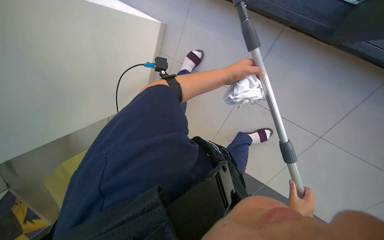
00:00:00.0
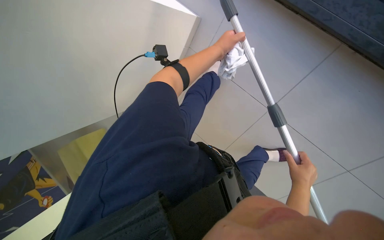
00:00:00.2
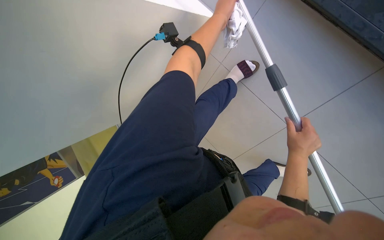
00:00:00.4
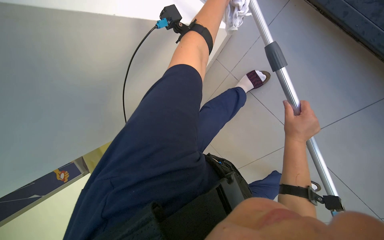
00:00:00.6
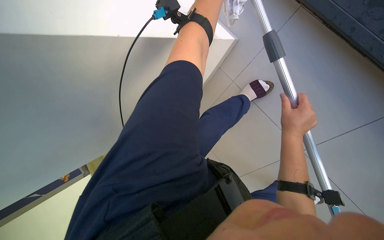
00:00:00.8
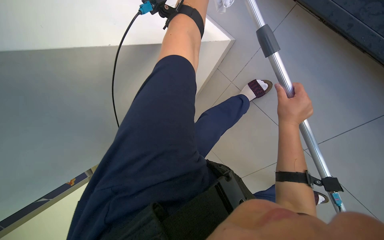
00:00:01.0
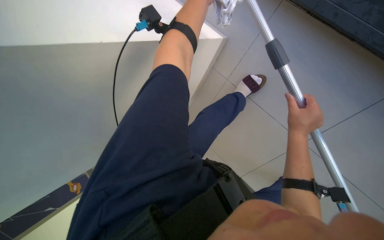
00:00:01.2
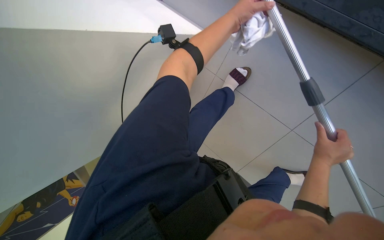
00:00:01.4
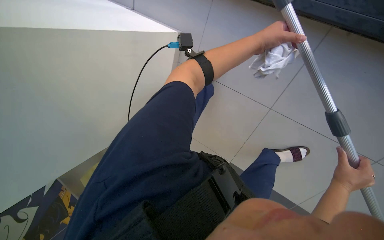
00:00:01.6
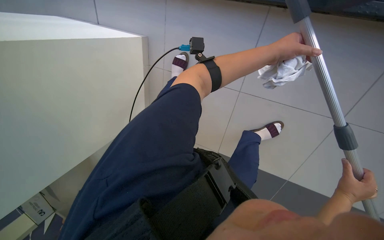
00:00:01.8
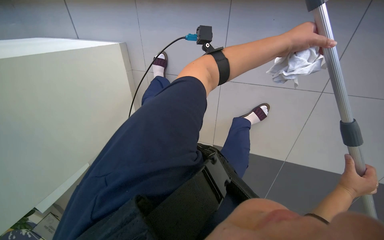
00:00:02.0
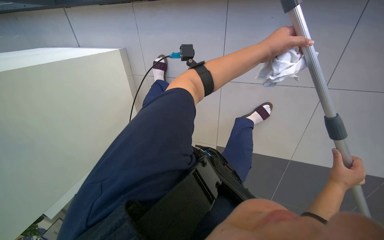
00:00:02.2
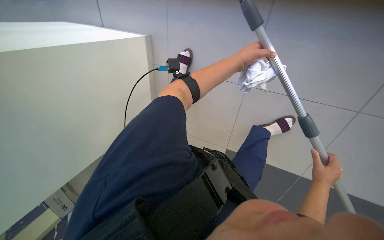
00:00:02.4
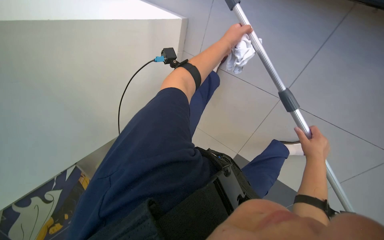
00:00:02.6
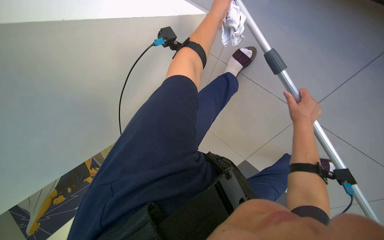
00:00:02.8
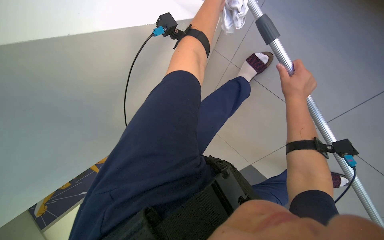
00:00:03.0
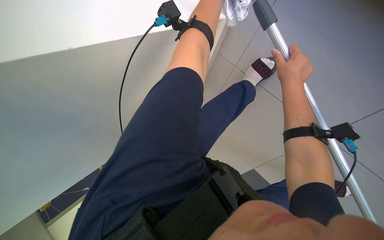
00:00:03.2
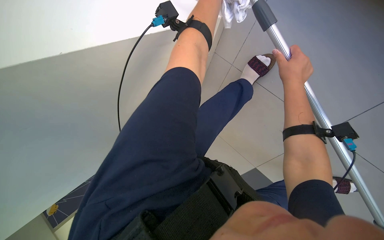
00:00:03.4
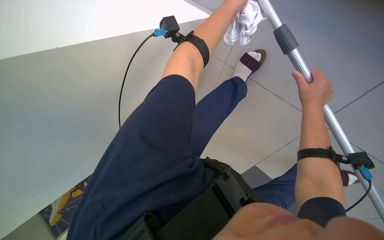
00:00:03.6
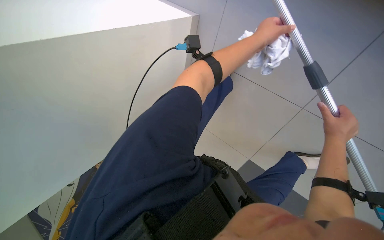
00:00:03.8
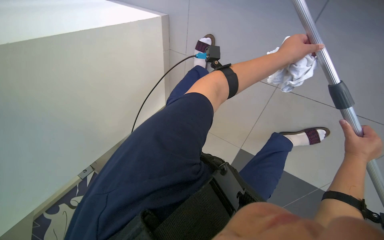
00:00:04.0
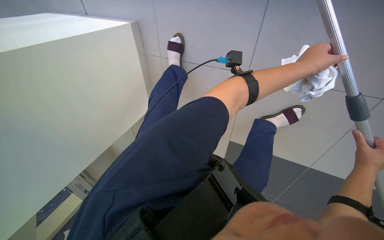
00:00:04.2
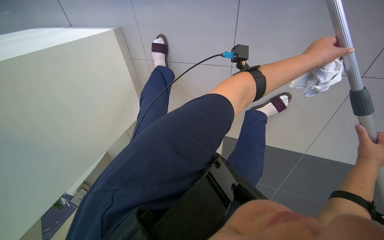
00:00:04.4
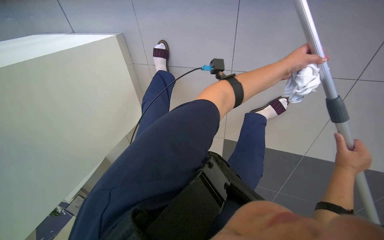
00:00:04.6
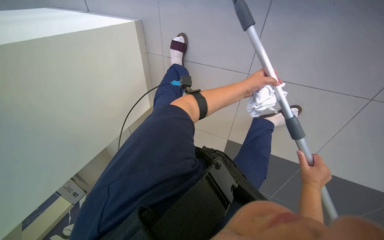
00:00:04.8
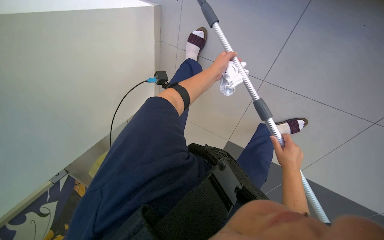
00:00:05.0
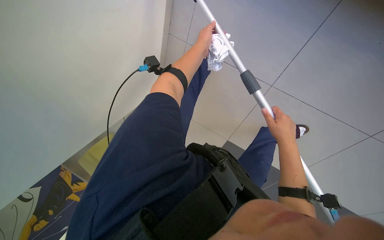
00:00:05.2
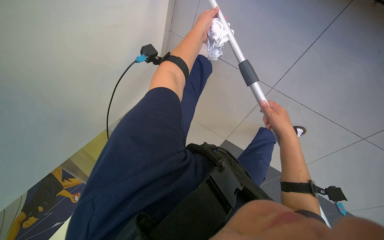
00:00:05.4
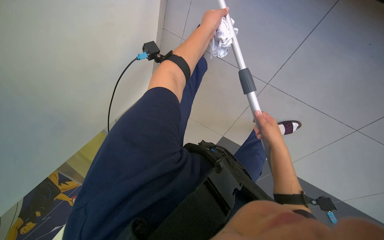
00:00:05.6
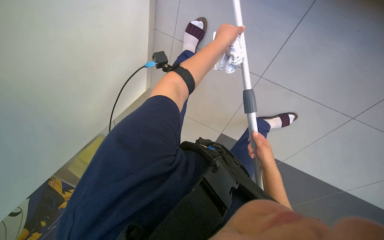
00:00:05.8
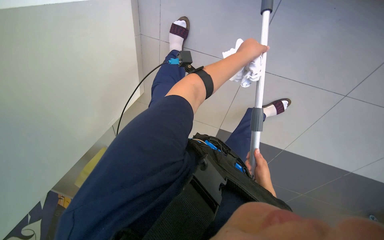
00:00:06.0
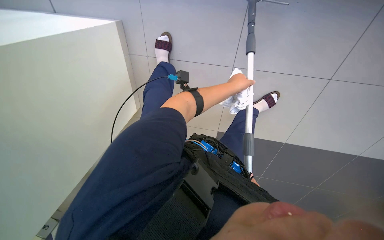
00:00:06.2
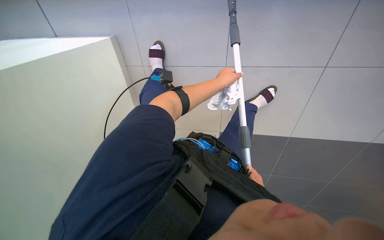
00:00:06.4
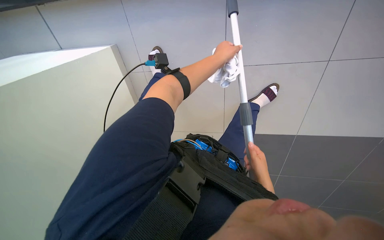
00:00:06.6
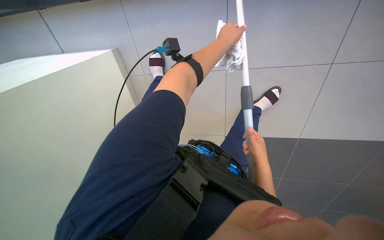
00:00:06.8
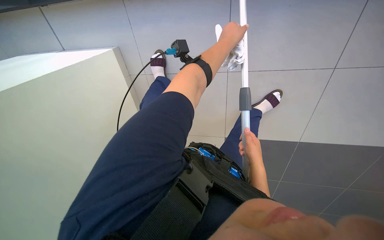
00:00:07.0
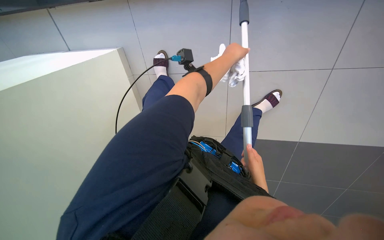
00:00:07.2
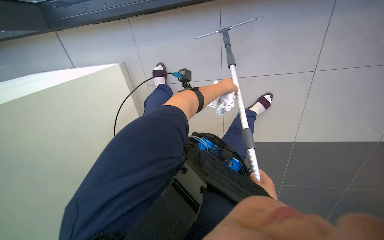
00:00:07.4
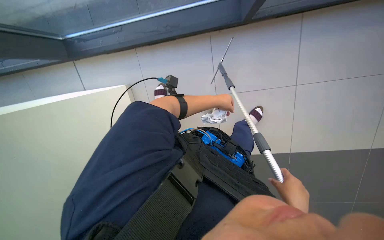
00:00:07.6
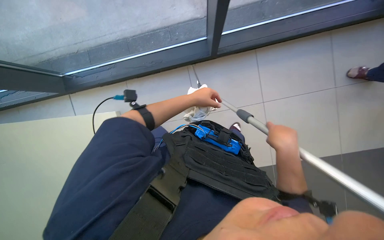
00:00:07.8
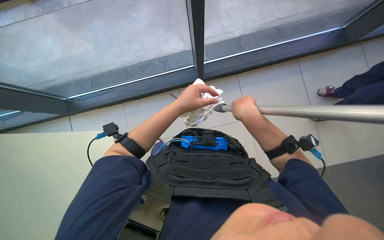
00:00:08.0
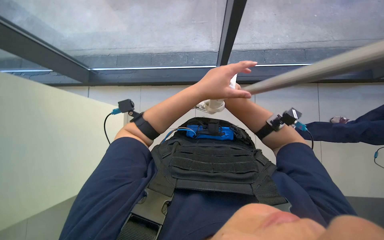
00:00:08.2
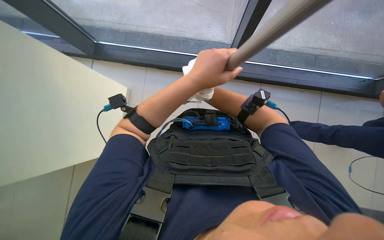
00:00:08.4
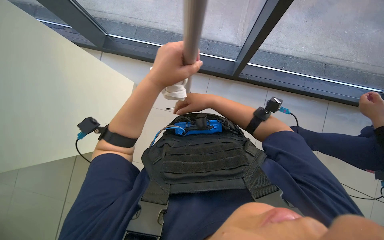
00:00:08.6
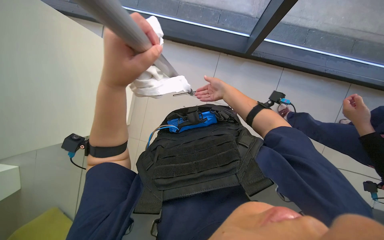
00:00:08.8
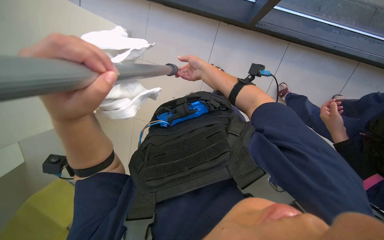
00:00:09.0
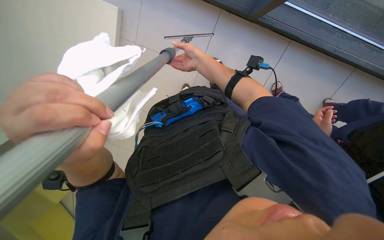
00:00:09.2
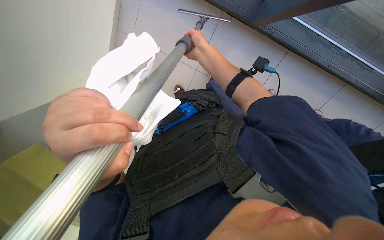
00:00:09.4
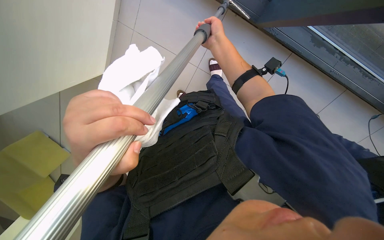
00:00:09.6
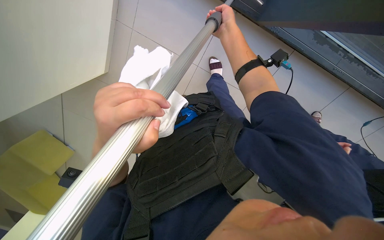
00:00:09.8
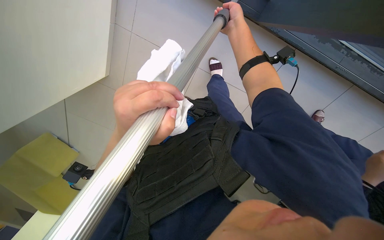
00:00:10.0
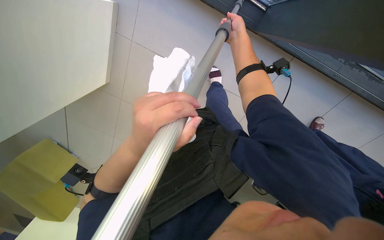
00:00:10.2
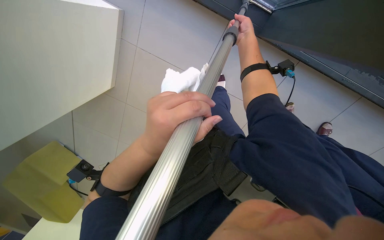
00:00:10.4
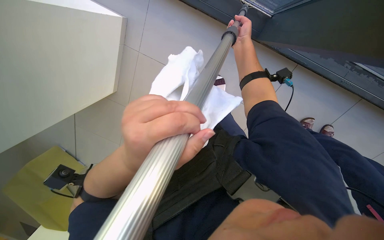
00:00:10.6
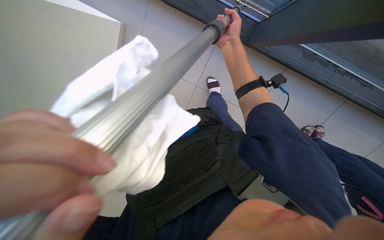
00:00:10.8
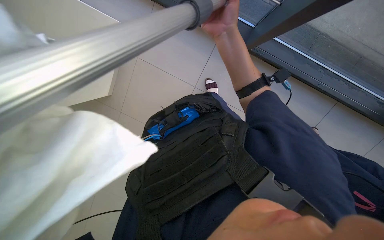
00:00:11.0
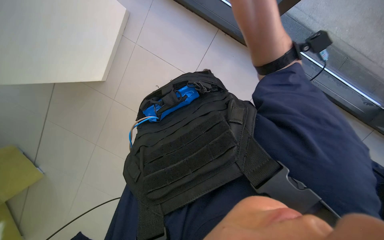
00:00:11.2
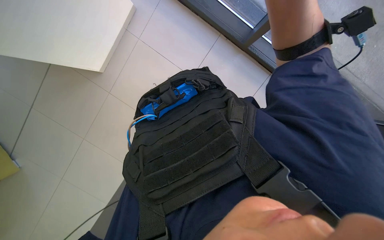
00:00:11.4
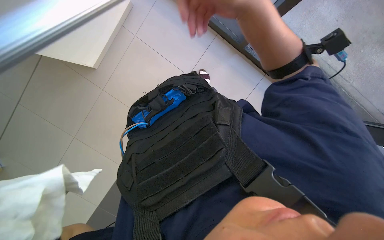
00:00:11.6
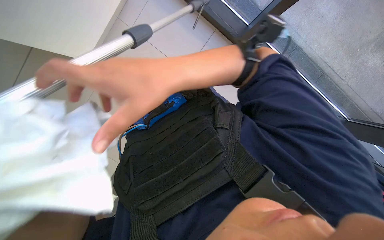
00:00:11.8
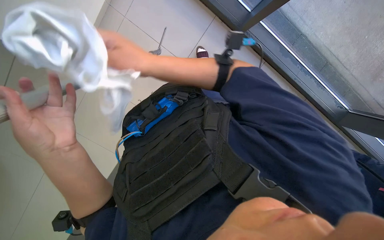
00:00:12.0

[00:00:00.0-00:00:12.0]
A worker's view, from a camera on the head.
Job: cleaning windows.
The whole recording: Cleaning windows. The worker cleans the windows using a pole and wipes the frames with a cloth.
00:00:00.0 to 00:00:01.6: The view tips downward by approximately 35 degrees.
00:00:01.6 to 00:00:03.0: The right hand goes roughly 25 cm to the left and up the picture.
00:00:03.0 to 00:00:04.4: The right hand shifts about 10 cm to the right.
00:00:04.4 to 00:00:06.0: The right hand heads to the left, covering approximately 40 cm.
00:00:06.0 to 00:00:07.6: The right hand goes roughly 25 cm nearer to the camera, and moves about 10 cm up the picture and comes back.
00:00:09.0 to 00:00:10.4: The left hand travels to the right by roughly 10 cm. The right hand travels up the picture, to the right and farther from the camera by some 25 cm.

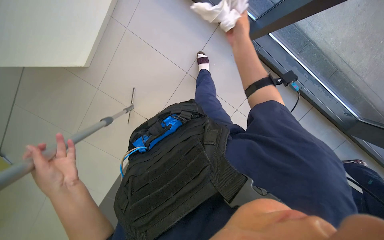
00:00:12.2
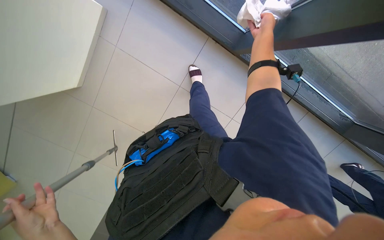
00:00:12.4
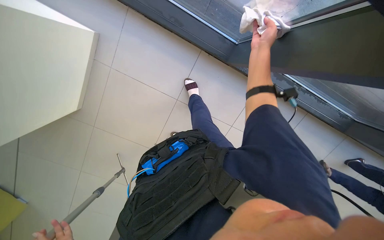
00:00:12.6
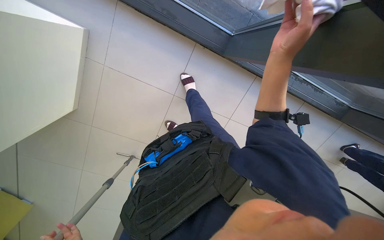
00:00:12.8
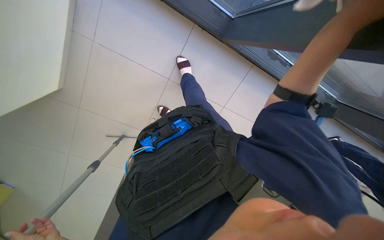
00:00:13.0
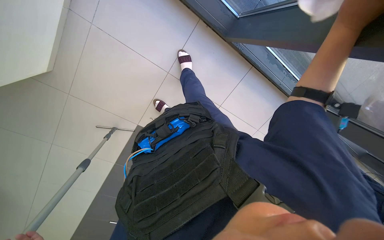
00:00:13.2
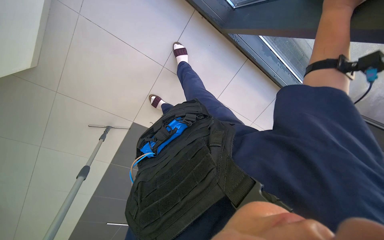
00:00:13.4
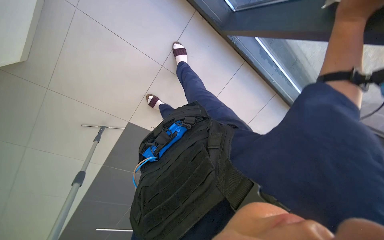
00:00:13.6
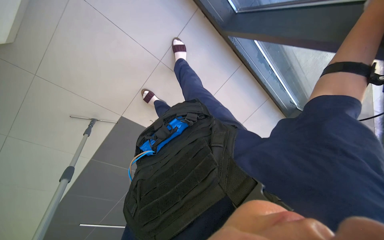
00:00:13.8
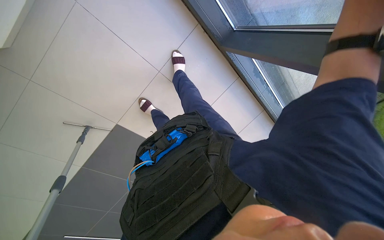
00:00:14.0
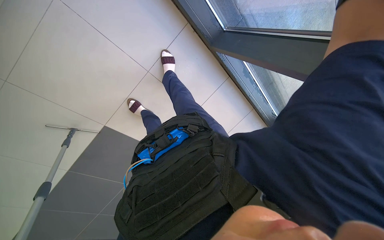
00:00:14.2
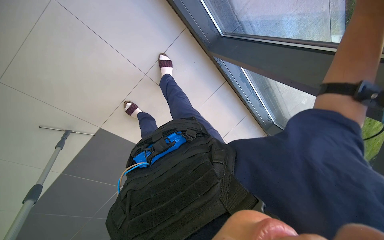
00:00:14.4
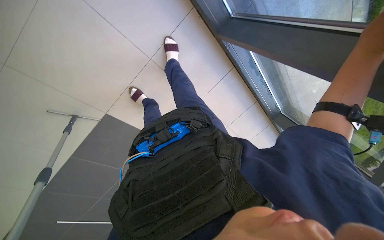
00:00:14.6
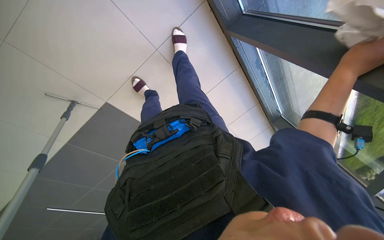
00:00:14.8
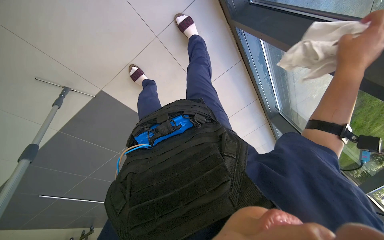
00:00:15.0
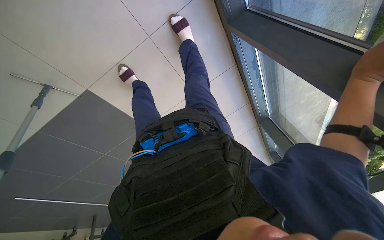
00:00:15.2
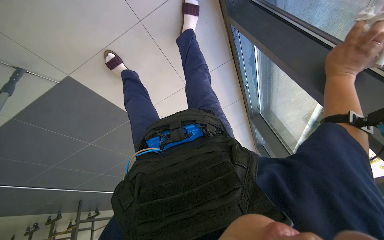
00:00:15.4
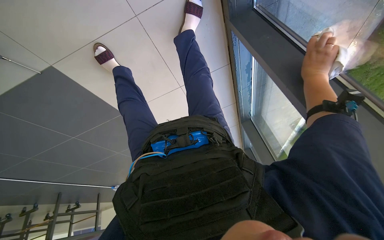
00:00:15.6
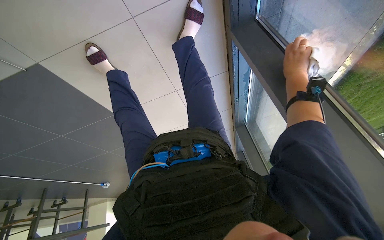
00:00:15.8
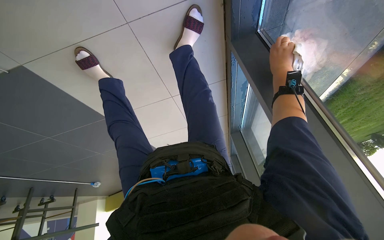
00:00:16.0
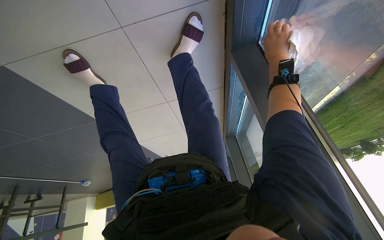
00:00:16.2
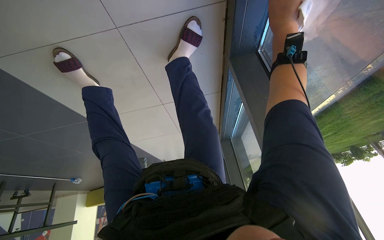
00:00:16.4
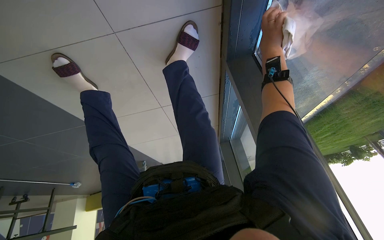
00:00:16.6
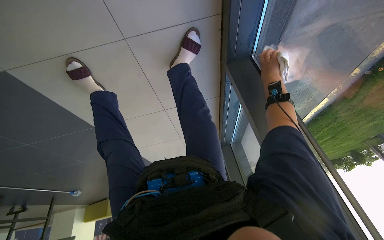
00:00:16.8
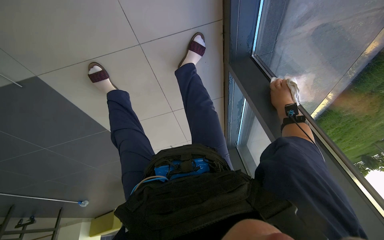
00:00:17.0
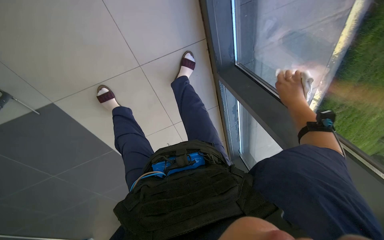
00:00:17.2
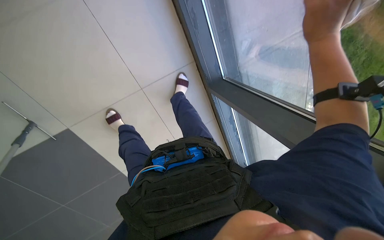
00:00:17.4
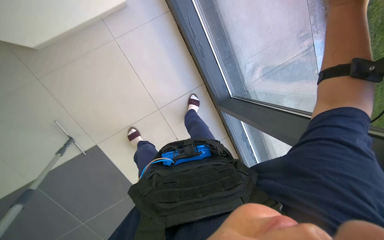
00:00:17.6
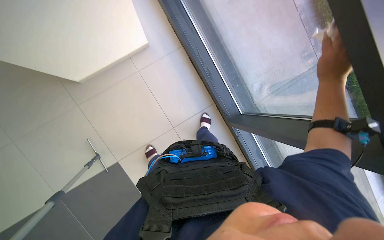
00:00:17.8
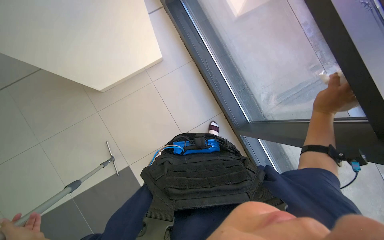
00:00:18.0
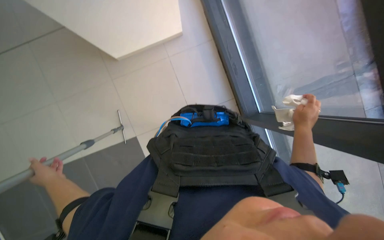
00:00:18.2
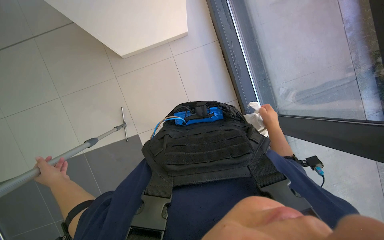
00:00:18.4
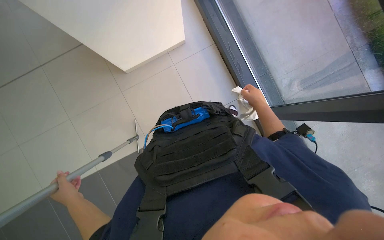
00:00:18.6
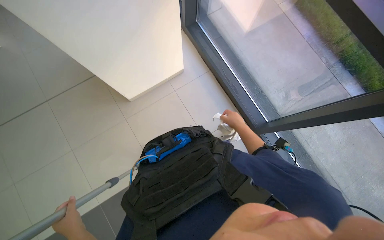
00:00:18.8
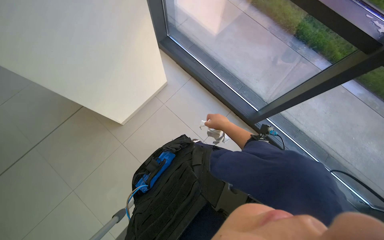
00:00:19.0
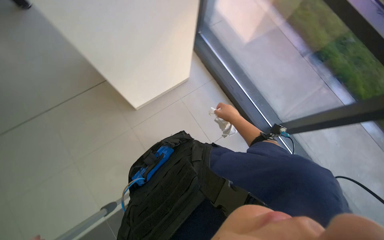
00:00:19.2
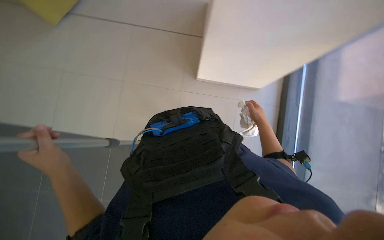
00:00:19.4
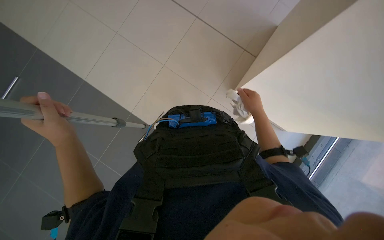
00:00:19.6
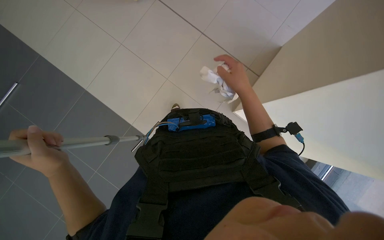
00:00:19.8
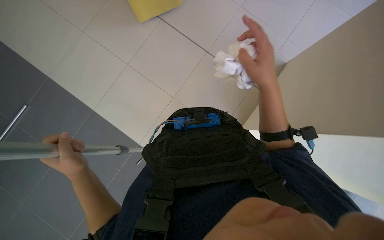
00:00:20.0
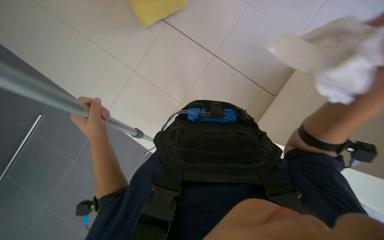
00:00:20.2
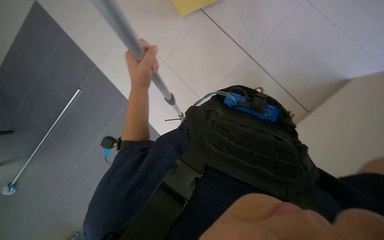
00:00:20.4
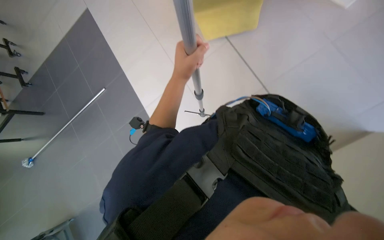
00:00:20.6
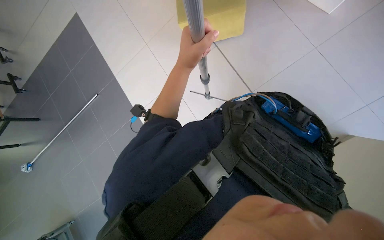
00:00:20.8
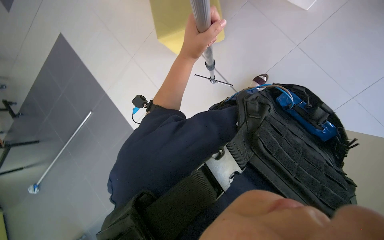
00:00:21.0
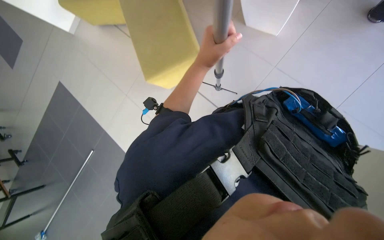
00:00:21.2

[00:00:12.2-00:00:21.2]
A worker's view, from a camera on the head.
Job: cleaning windows.
The whole recording: Cleaning windows. The worker cleans the windows using a pole and wipes the frames with a cloth.
00:00:15.2 to 00:00:16.6: The view swings roughly 25 degrees to the right. The right hand goes nearer and farther, roughly 25 cm each way, reversing 2 times.
00:00:16.6 to 00:00:18.2: The wearer moves about 60 cm. The camera sweeps to the left, by approximately 30 degrees. The camera pitches upward, by roughly 35 degrees.
00:00:19.8 to 00:00:21.2: The wearer looks about 50 degrees further to the left. The view tips downward by about 15 degrees.
